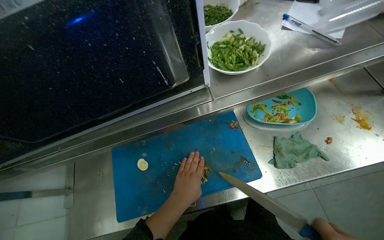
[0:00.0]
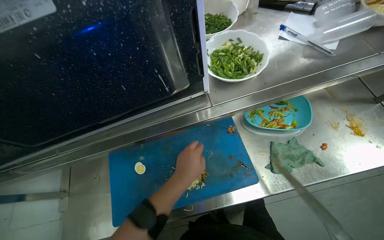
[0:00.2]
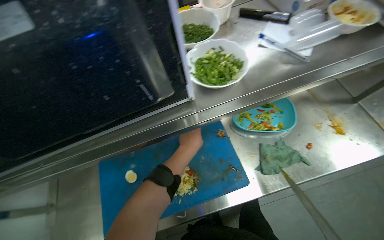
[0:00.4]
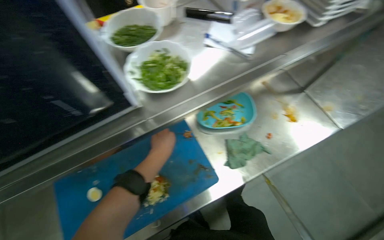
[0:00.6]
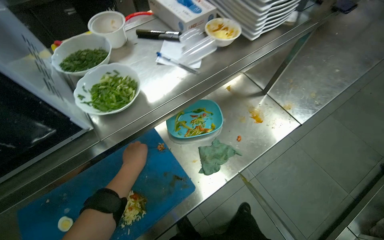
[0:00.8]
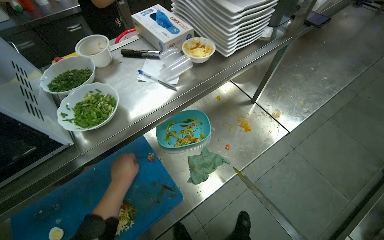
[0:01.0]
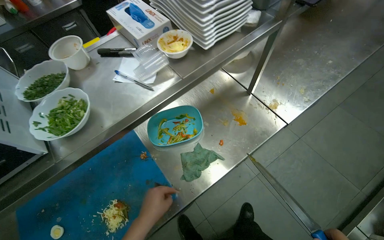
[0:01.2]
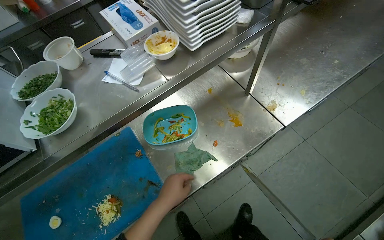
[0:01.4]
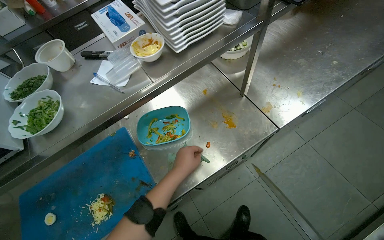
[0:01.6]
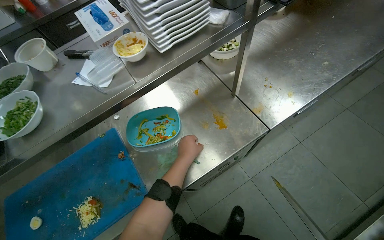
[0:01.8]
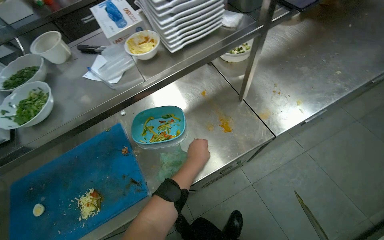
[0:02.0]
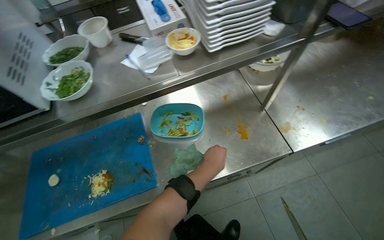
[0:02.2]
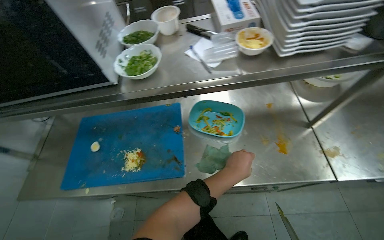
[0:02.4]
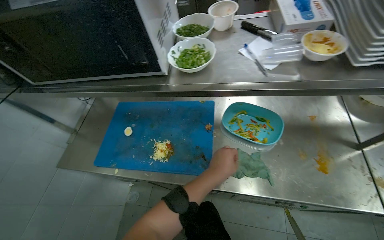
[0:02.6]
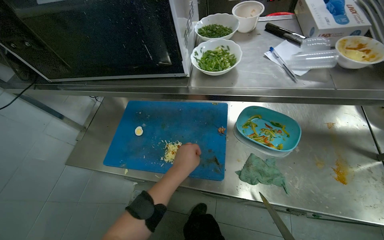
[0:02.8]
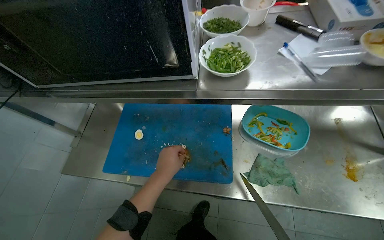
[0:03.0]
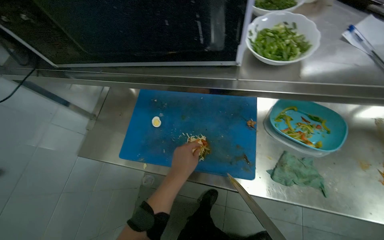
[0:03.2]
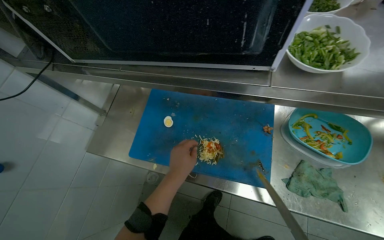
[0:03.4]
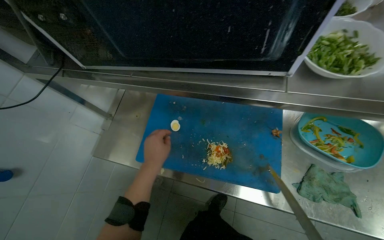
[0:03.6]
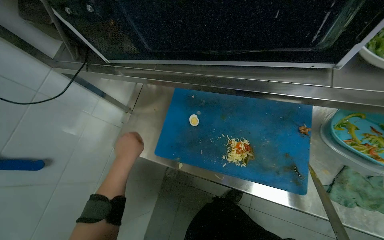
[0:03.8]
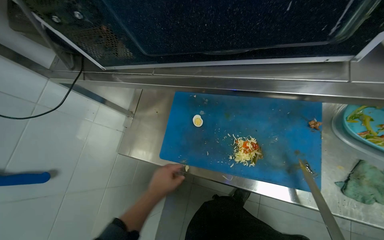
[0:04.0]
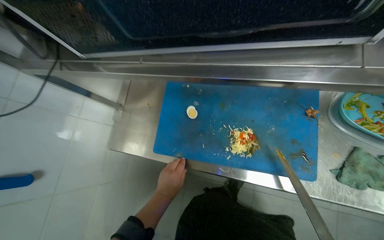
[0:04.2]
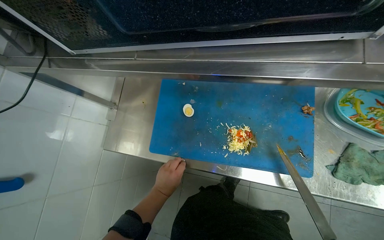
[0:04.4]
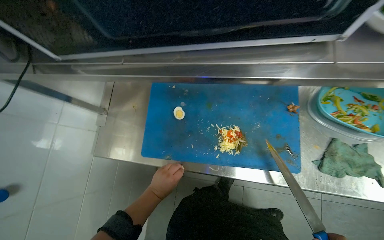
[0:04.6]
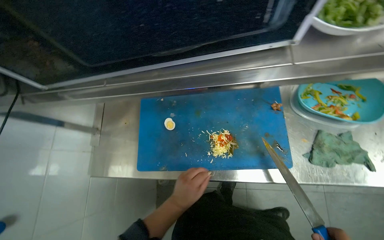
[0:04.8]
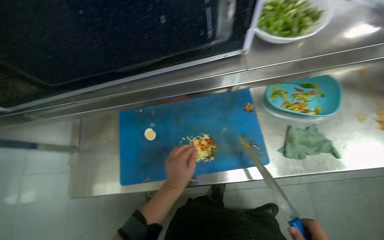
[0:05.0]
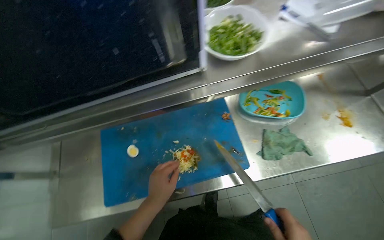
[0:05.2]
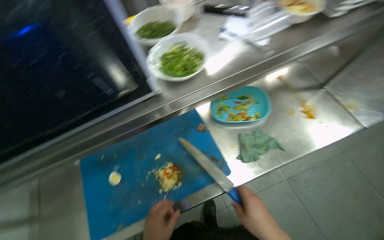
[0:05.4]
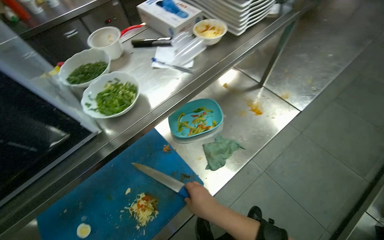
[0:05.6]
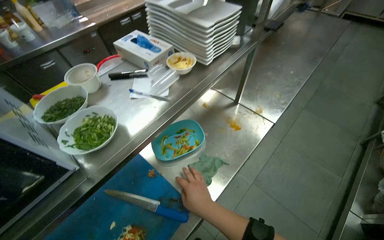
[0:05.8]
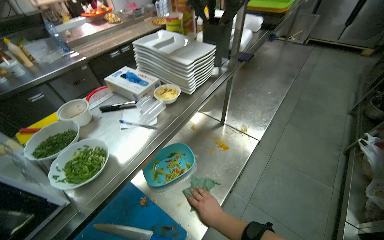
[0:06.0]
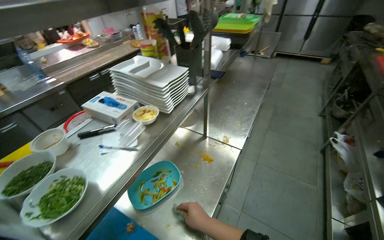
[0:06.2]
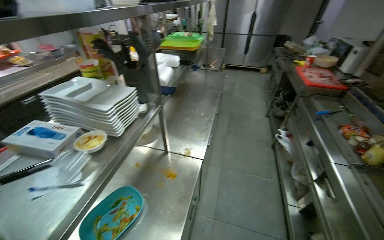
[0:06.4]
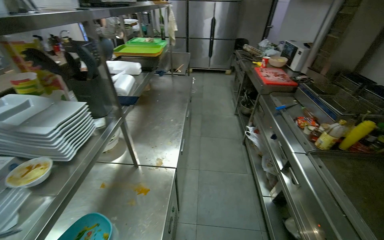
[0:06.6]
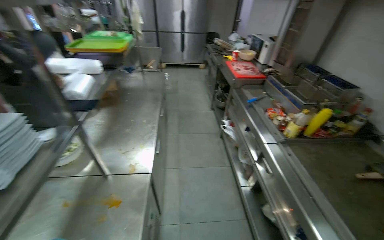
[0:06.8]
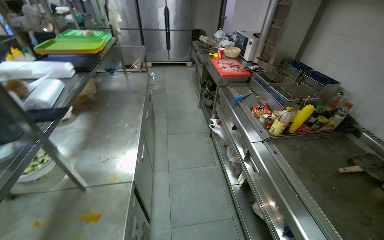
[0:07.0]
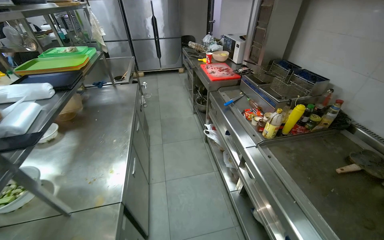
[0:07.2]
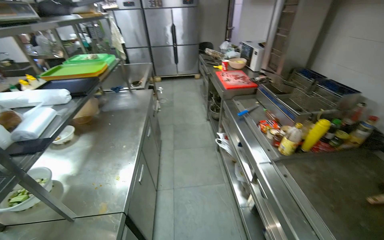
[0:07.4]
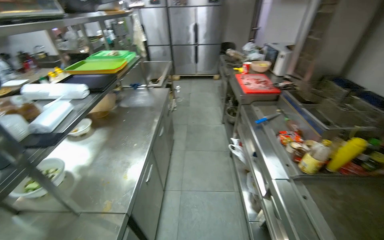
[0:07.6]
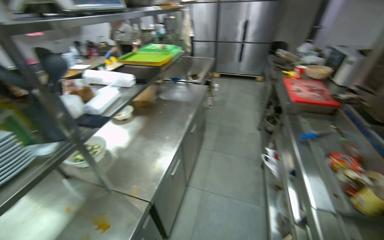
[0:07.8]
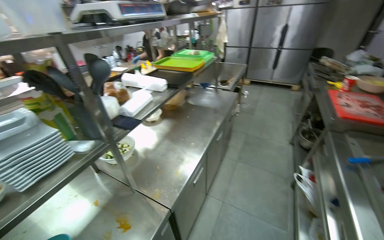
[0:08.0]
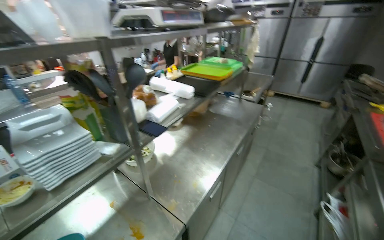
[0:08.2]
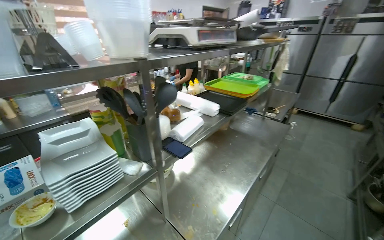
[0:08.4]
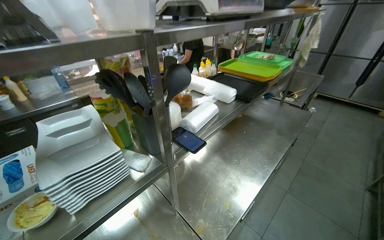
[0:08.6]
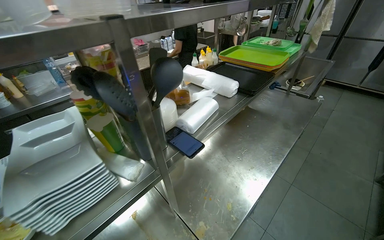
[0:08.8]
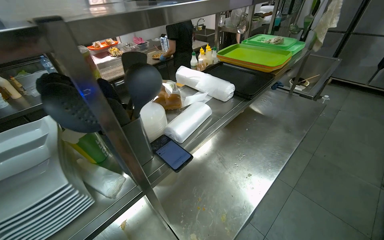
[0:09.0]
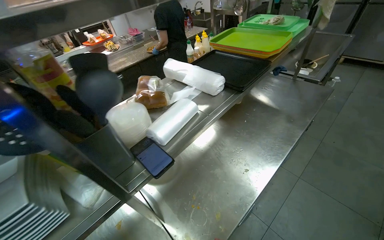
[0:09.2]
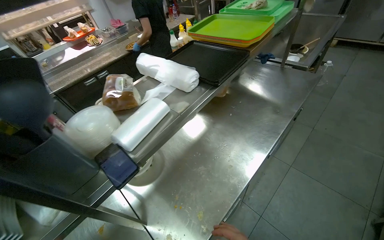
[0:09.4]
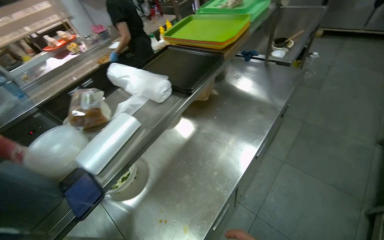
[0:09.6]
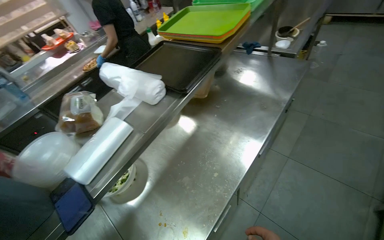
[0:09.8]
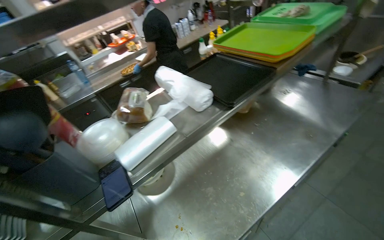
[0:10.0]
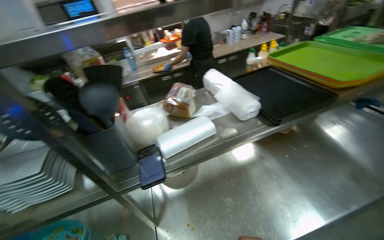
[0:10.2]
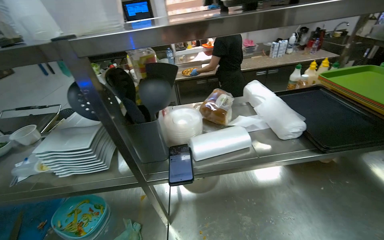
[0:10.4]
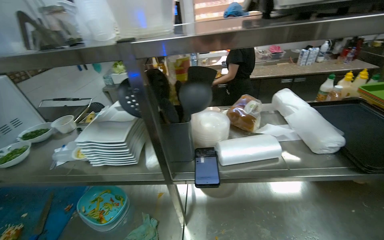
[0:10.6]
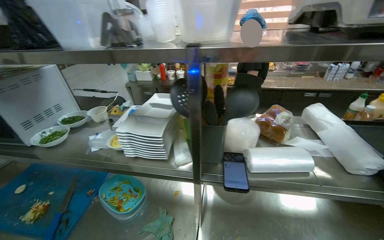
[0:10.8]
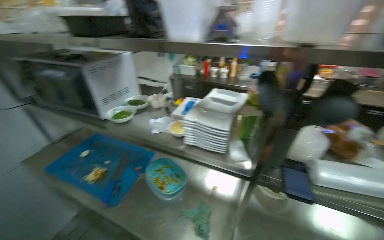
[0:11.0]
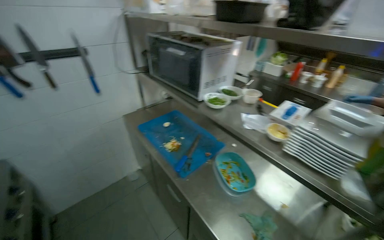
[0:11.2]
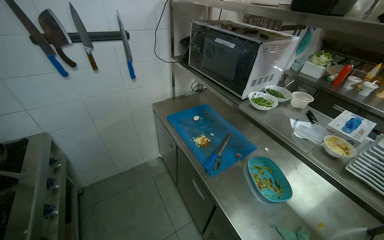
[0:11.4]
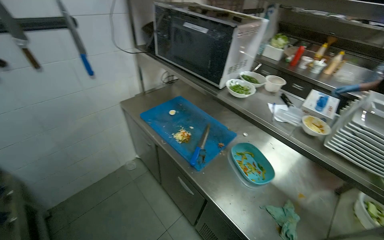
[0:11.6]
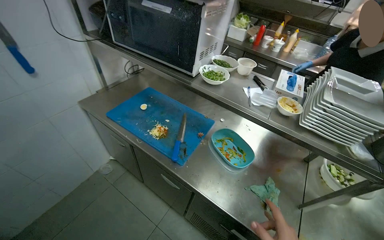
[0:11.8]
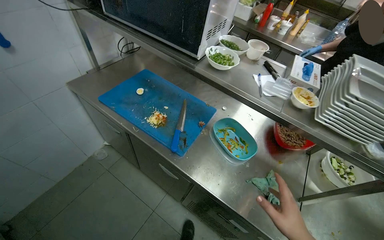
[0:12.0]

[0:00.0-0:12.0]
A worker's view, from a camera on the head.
Job: cooking food.
The whole recording: Preparing ingredients and cooking. The worker adds vegetables to a pan, chops ingredients on a cutting board, and then adds meat to the pan.
0:00.0 to 0:01.6: The head travels to the right, about 40 cm.
0:01.6 to 0:03.0: The wearer looks roughly 40 degrees further to the left. The left hand goes to the right and returns, approximately 5 cm each way.
0:03.0 to 0:04.4: The view tips downward by roughly 15 degrees. The left hand goes approximately 15 cm farther from the camera, and goes to the left and returns, roughly 30 cm each way.
0:04.4 to 0:06.0: The head rotates some 65 degrees to the right. The view tips upward by about 35 degrees.
0:06.0 to 0:07.6: The camera travels about 50 cm. The wearer's head swings about 35 degrees to the right.
0:07.6 to 0:09.0: The camera is carried roughly 40 cm. The wearer looks about 45 degrees further to the left.
0:09.0 to 0:10.4: The head turns to the left by some 40 degrees.
0:10.4 to 0:12.0: The head travels about 70 cm. The head turns to the left by roughly 40 degrees. The wearer looks approximately 20 degrees further downward.

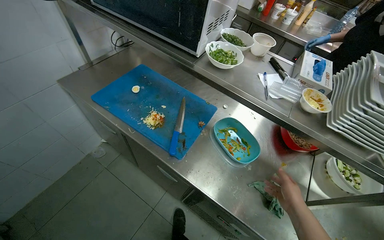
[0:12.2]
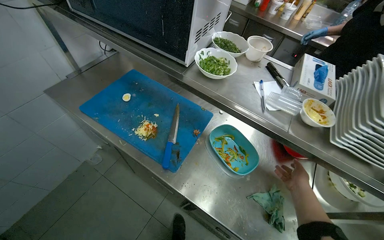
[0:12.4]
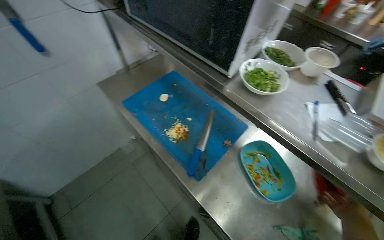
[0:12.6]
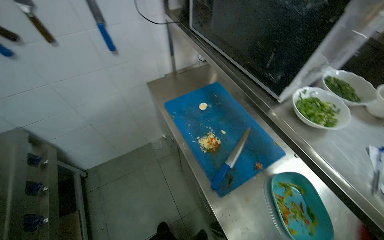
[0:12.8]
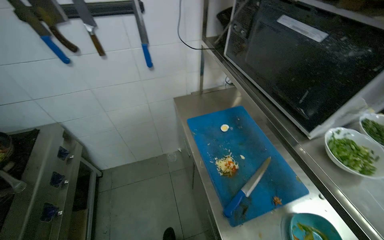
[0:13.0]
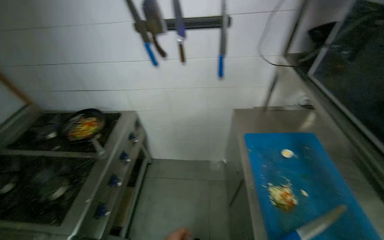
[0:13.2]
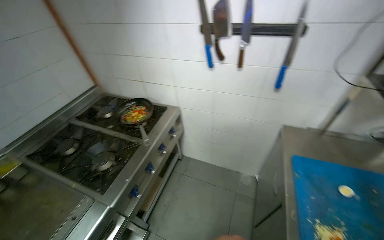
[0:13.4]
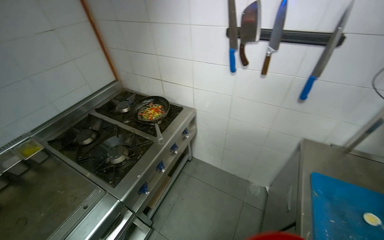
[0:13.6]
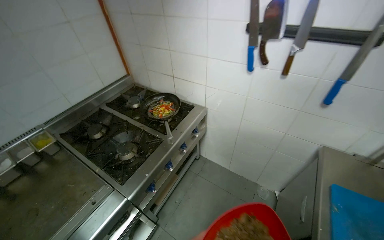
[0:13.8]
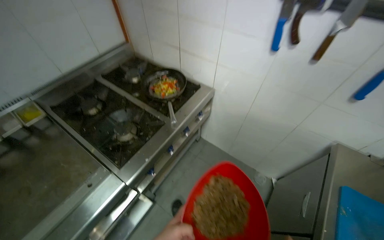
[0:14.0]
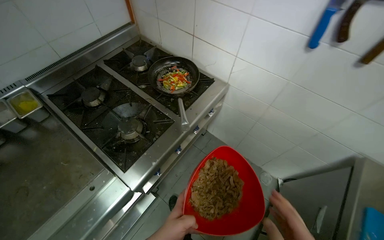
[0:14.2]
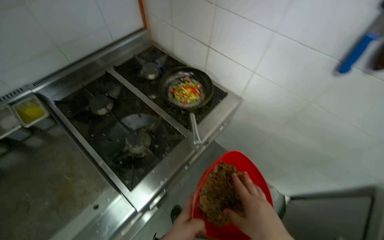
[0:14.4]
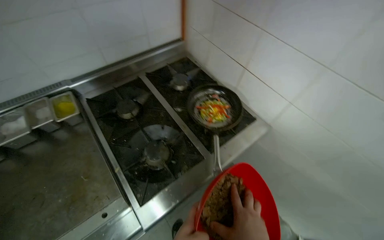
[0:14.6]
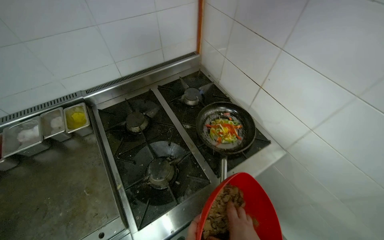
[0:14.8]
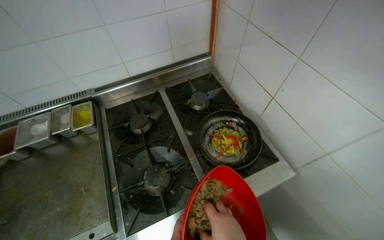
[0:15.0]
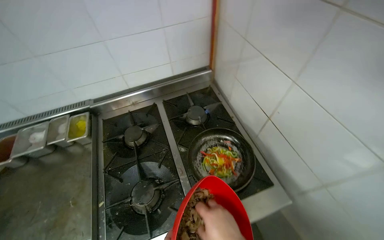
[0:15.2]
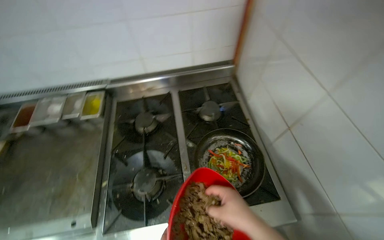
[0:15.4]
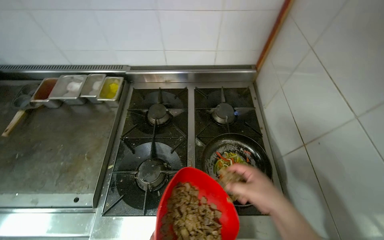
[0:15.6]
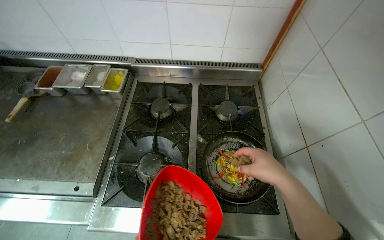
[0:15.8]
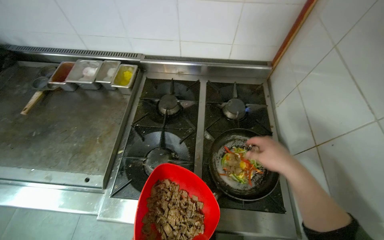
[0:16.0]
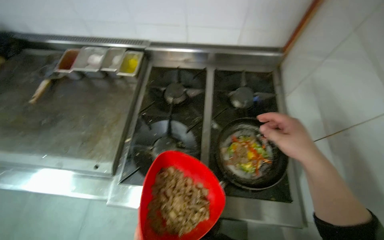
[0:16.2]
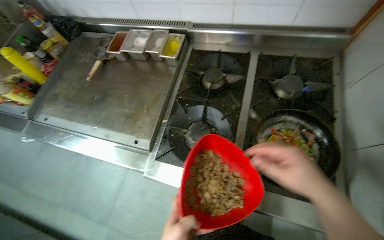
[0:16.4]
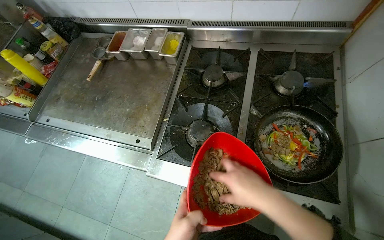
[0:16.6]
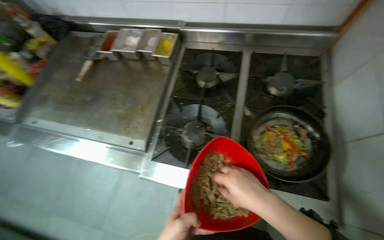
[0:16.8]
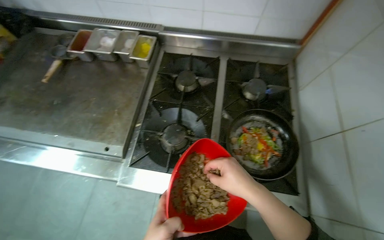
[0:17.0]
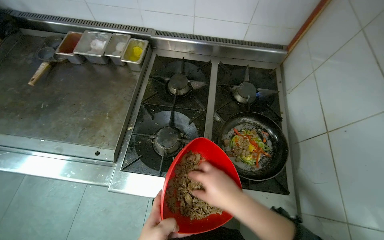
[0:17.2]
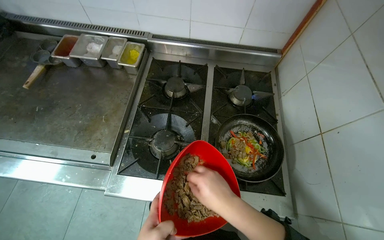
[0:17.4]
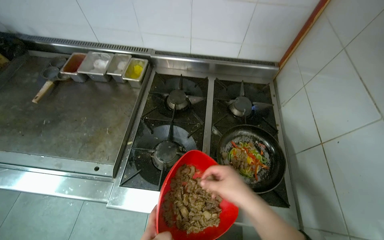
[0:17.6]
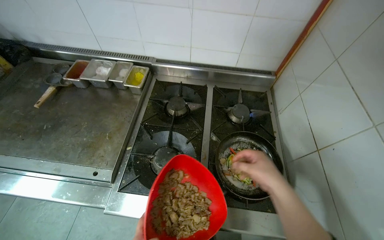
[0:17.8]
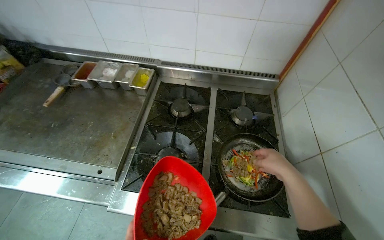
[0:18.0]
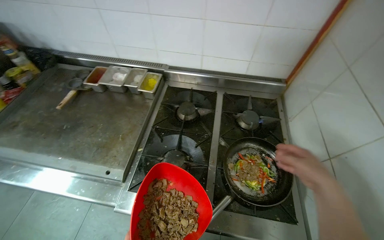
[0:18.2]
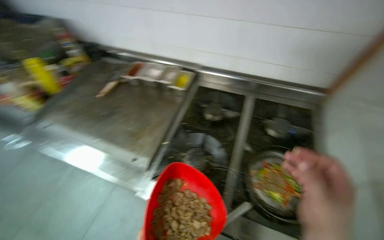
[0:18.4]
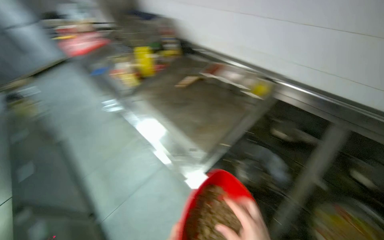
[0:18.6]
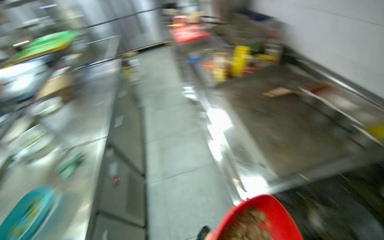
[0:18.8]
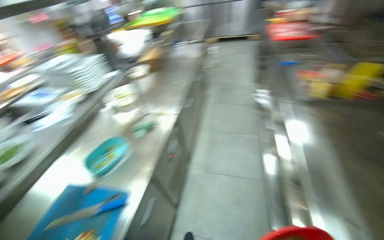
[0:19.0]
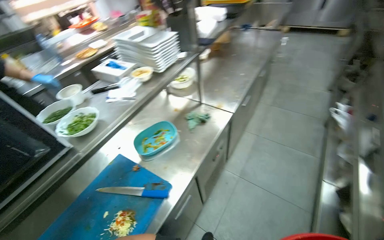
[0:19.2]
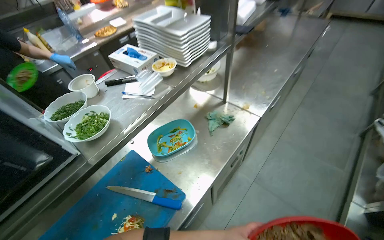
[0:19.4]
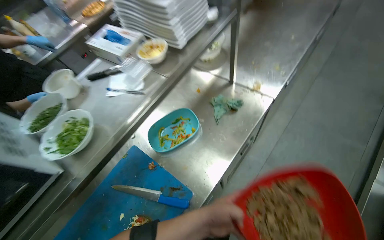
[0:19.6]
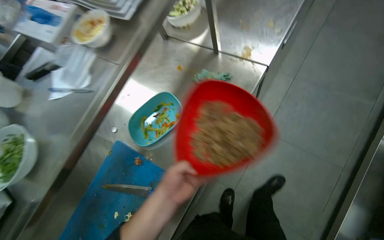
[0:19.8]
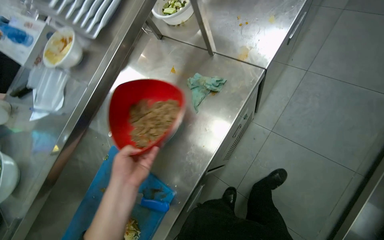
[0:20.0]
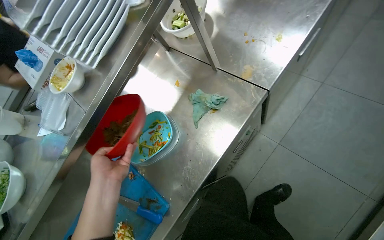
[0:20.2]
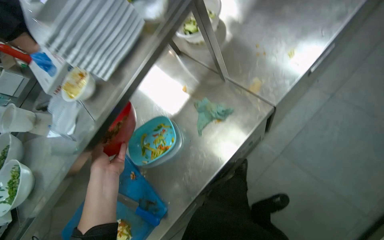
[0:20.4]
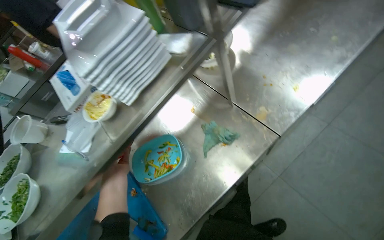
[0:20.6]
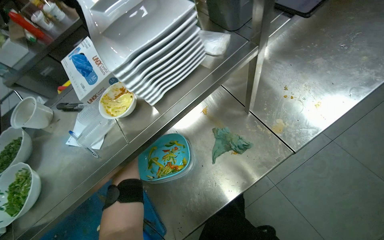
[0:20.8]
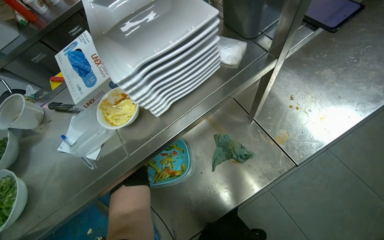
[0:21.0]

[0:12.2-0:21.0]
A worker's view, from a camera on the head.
Job: cooking food.
The whole recording: Preparing ingredients and cooking. The worker adds vegetables to a pan, chops ingredients on a cutting board, and then adds meat to the pan.
0:12.2 to 0:13.6: The head turns to the left by some 85 degrees.
0:13.6 to 0:15.2: The wearer moves roughly 70 cm. The head rotates some 40 degrees to the left.
0:16.6 to 0:18.0: The right hand goes some 15 cm to the right.
0:18.0 to 0:19.6: The camera is carried approximately 80 cm. The head turns to the left by roughly 125 degrees. The camera pitches downward, by approximately 20 degrees.
0:19.6 to 0:21.0: The view tilts about 15 degrees downward.
